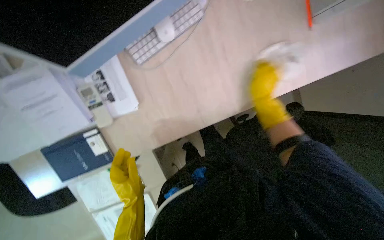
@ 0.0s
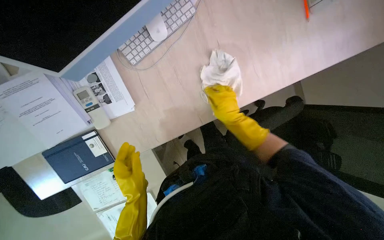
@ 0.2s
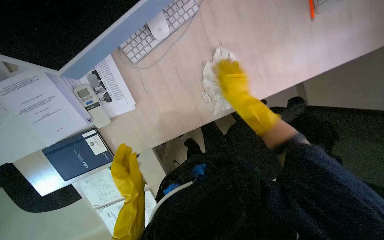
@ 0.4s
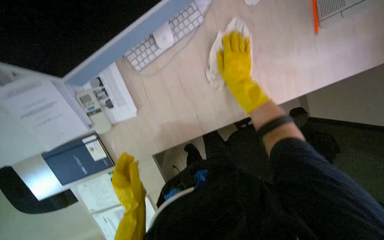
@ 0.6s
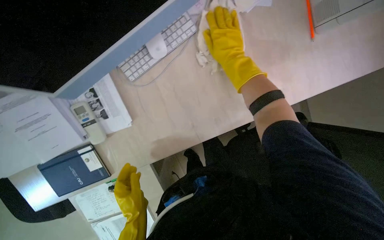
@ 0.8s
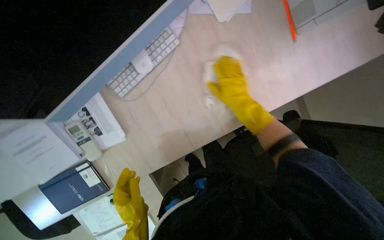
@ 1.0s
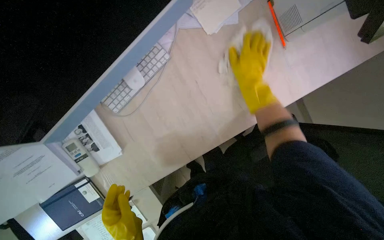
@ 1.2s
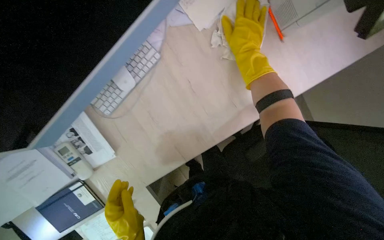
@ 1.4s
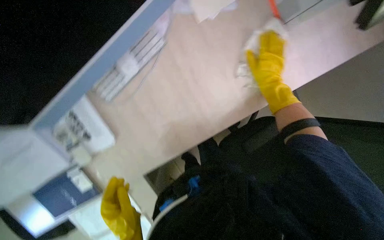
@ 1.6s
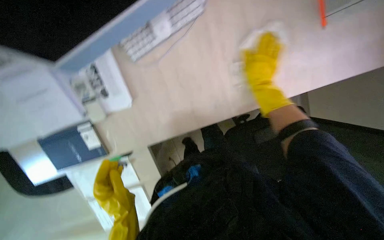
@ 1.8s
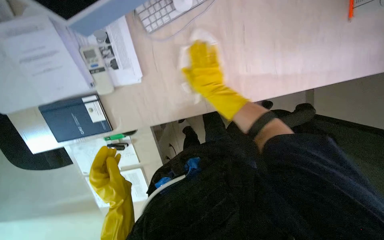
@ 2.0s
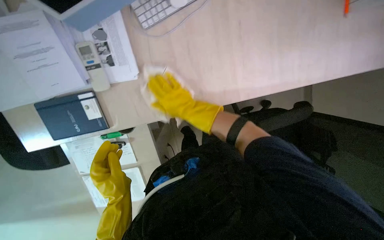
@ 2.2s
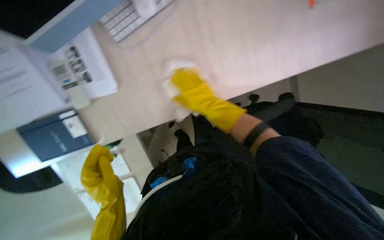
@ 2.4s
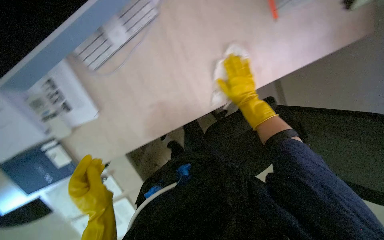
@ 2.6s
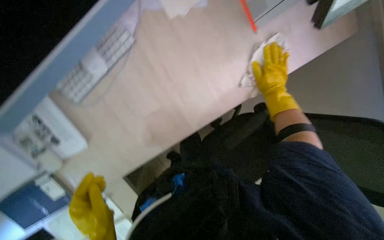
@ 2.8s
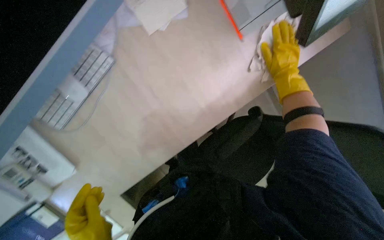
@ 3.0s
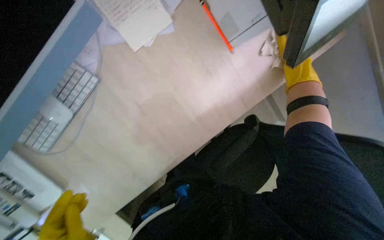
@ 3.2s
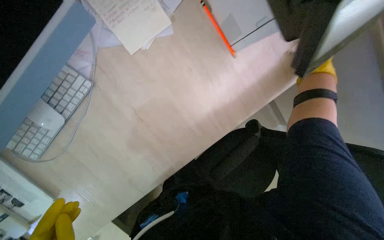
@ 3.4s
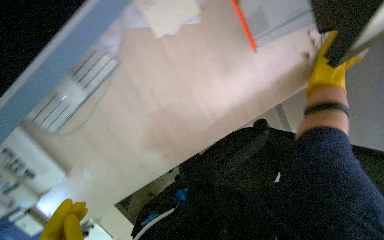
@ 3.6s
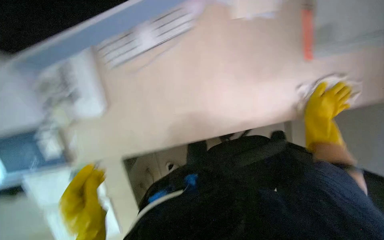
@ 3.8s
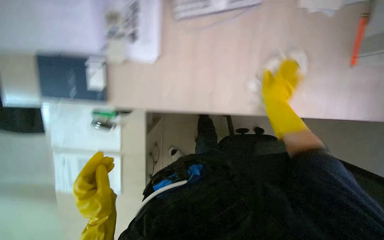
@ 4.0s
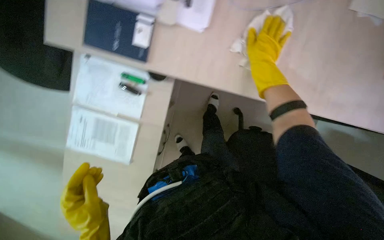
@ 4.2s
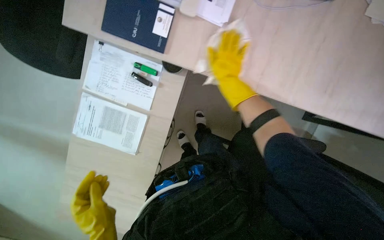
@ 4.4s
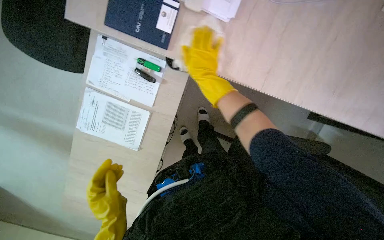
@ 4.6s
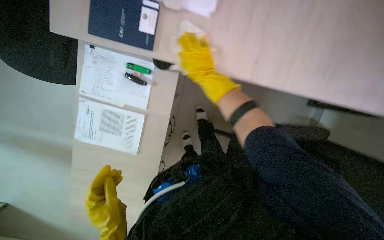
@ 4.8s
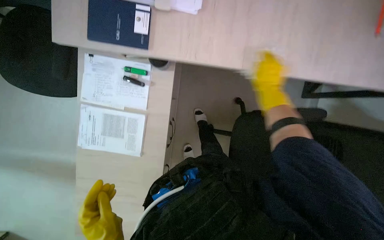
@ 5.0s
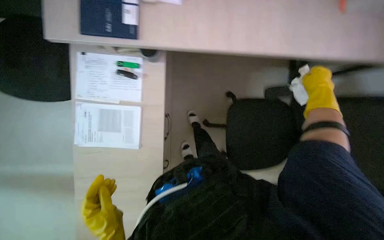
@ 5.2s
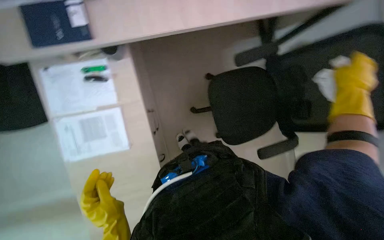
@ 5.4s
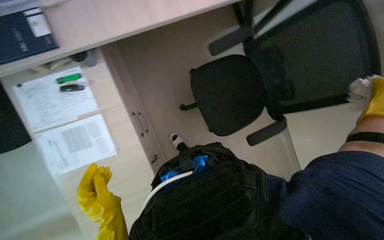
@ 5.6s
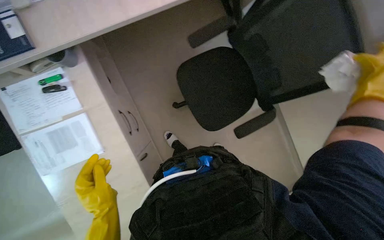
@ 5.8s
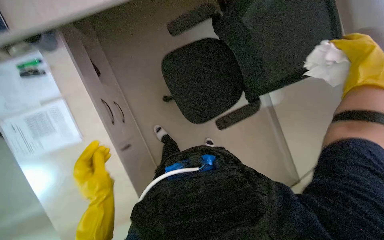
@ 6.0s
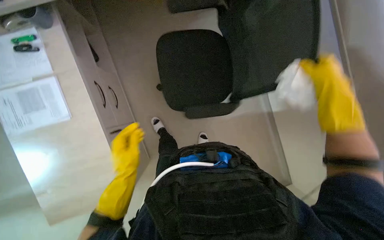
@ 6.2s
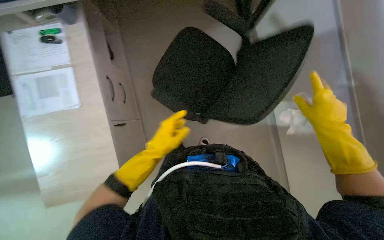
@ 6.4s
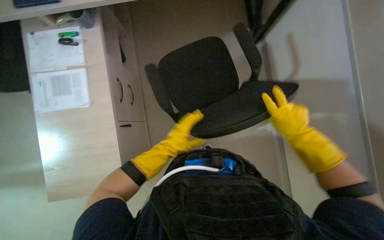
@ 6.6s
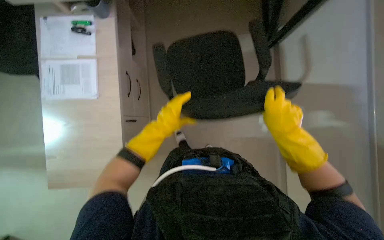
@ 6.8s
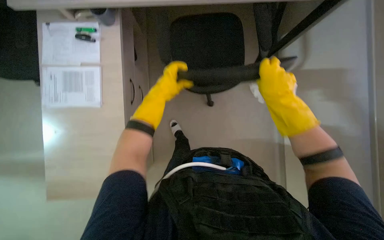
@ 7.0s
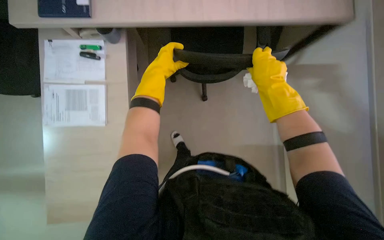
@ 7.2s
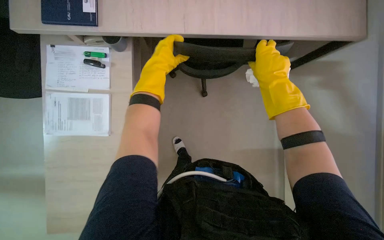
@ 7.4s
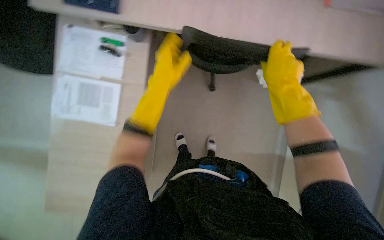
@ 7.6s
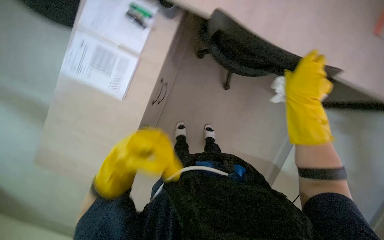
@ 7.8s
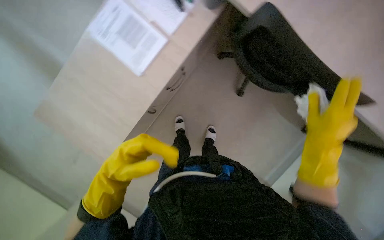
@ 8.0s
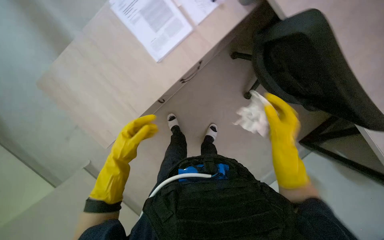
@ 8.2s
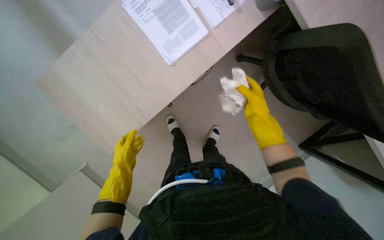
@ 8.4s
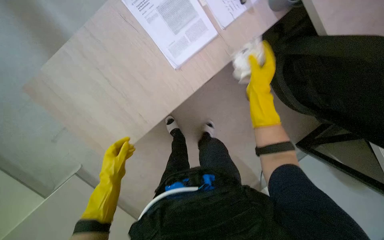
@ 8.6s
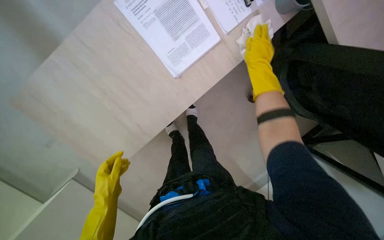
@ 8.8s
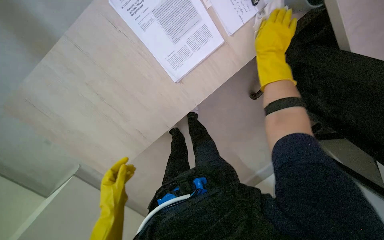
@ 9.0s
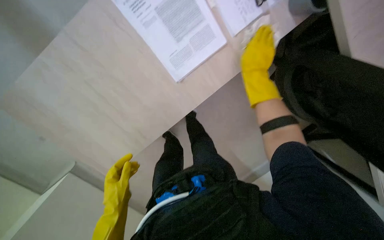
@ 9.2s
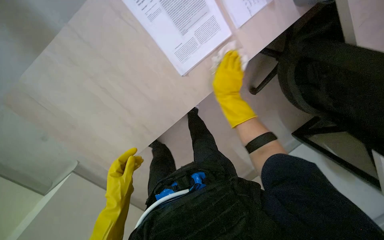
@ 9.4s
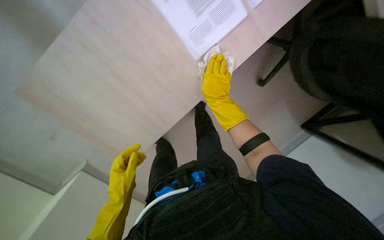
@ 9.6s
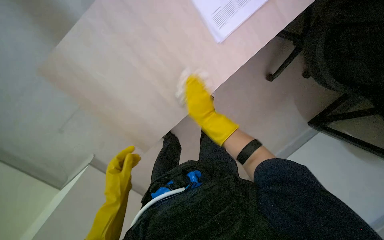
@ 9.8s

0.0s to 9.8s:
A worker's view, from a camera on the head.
Job: wiping surfaces.
The whole recording: Wiping office desk and equipment. The worker wipes the office desk surface and moves a chair to clean underneath.
0.0s to 1.4s: The right hand swings up and down the picture, roughly 15 cm each way, with 3 reversals.
1.4s to 2.8s: The right hand travels down the picture and to the right by about 25 cm.
2.8s to 4.2s: The right hand goes approximately 10 cm up the picture, and travels to the right and back again, approximately 15 cm each way.
4.2s to 5.6s: The scene rotates counterclockwise by approximately 30 degrees.
5.6s to 7.0s: The left hand goes roughly 25 cm to the right.
7.0s to 8.4s: The scene turns roughly 50 degrees clockwise in the picture.
8.4s to 9.8s: The view tilts approximately 15 degrees downward. The right hand moves to the left, some 25 cm.

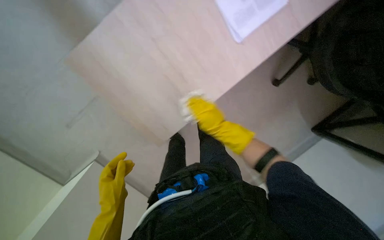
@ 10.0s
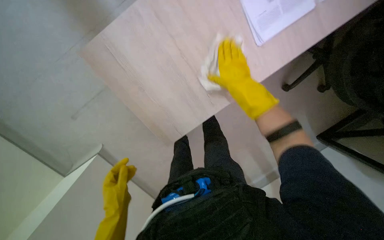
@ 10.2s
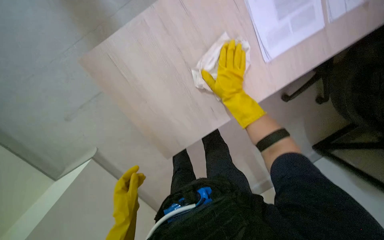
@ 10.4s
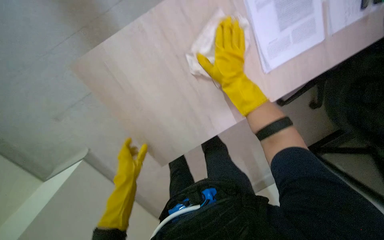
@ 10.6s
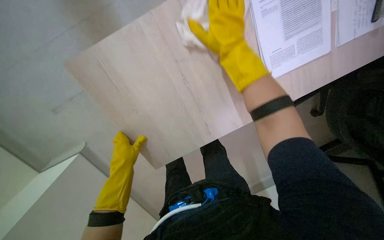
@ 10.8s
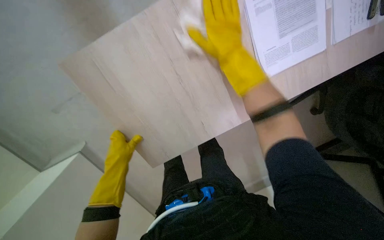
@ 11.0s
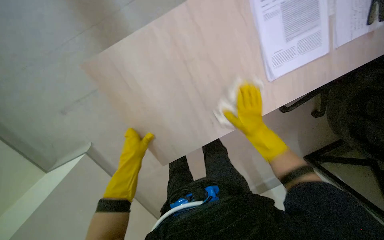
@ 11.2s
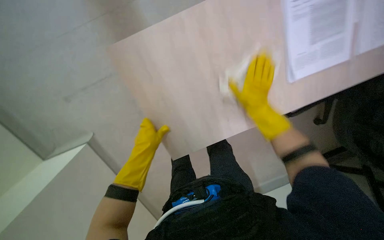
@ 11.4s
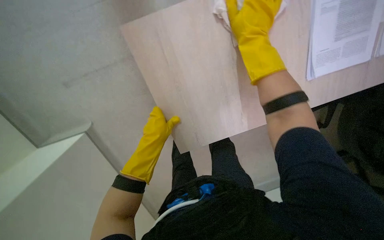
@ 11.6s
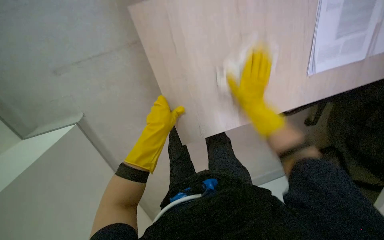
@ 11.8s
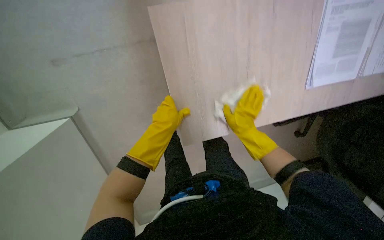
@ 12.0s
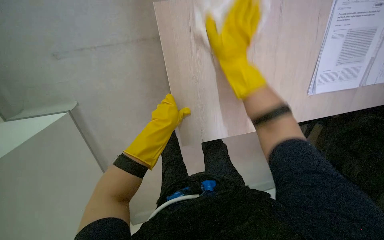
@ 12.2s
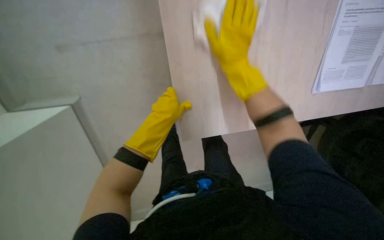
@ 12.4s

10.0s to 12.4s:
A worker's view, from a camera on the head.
Job: wiping surfaces.
The whole recording: Wiping office desk and equipment. The worker wipes the office desk surface and moves a chair to clean underneath.
10.0s to 11.2s: The right hand heads to the right, covering about 15 cm, and reaches some 15 cm nearer to the camera, then returns. Meanwhile the left hand goes approximately 20 cm farther from the camera.
11.2s to 12.4s: The right hand goes up and down the picture, some 25 cm each way, reversing 2 times.

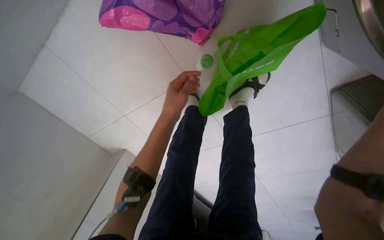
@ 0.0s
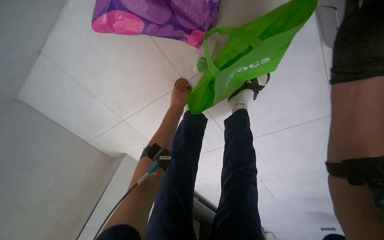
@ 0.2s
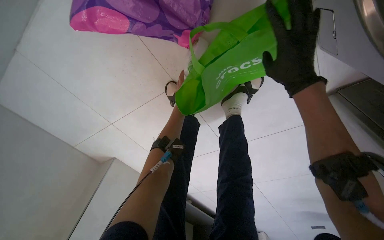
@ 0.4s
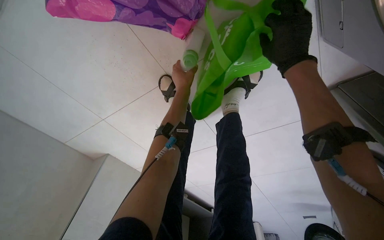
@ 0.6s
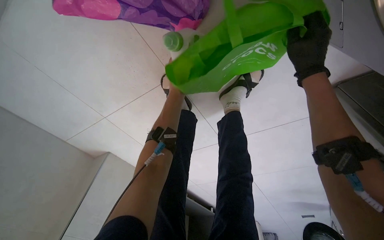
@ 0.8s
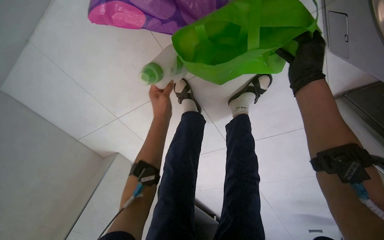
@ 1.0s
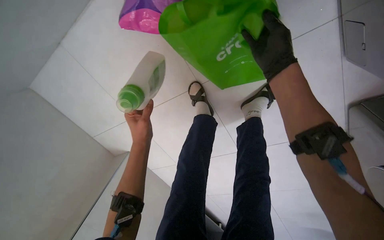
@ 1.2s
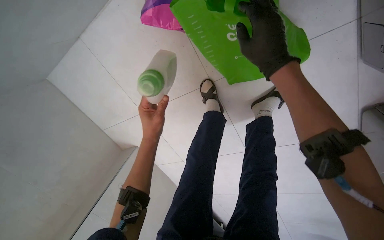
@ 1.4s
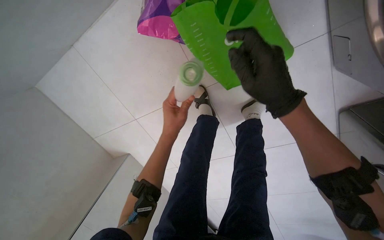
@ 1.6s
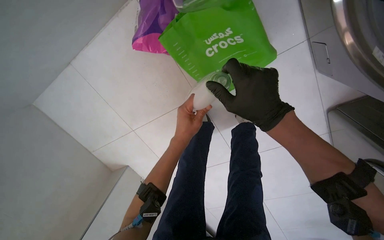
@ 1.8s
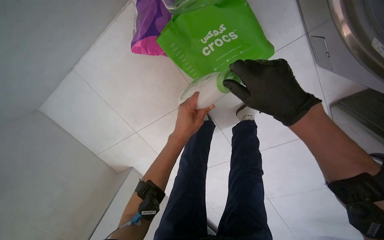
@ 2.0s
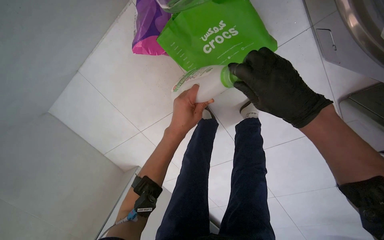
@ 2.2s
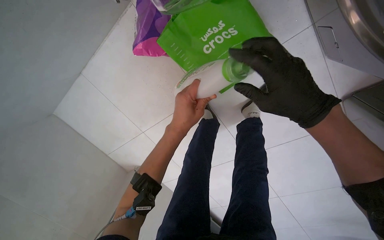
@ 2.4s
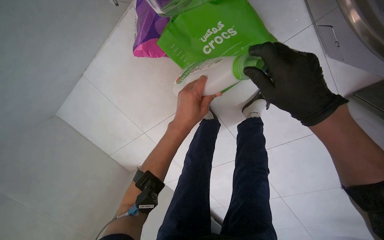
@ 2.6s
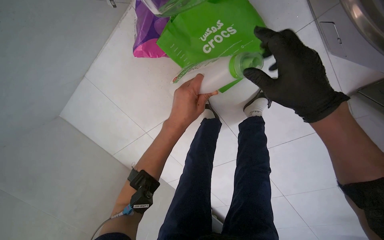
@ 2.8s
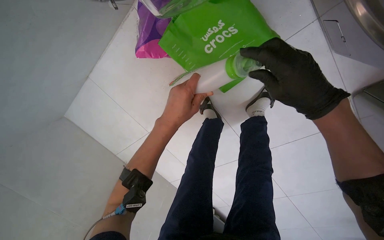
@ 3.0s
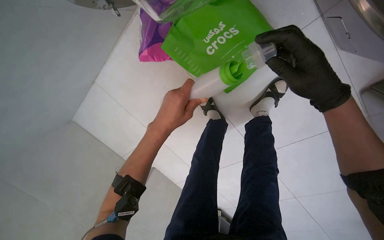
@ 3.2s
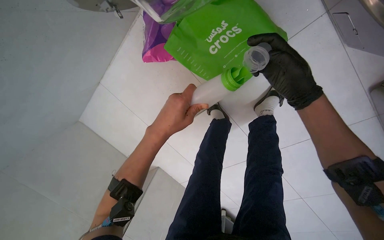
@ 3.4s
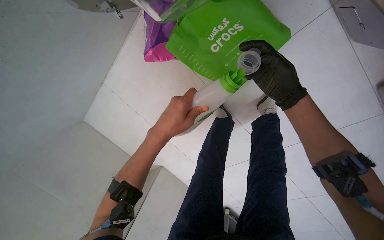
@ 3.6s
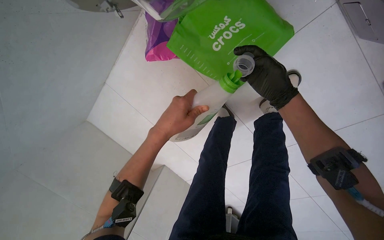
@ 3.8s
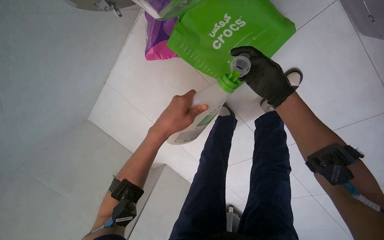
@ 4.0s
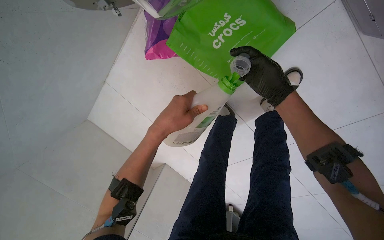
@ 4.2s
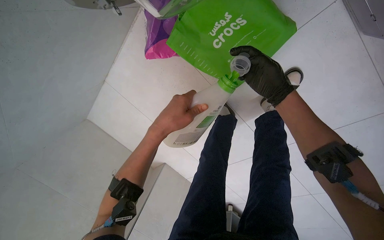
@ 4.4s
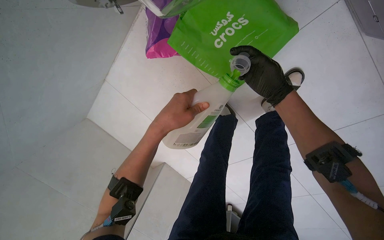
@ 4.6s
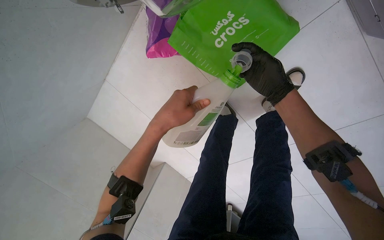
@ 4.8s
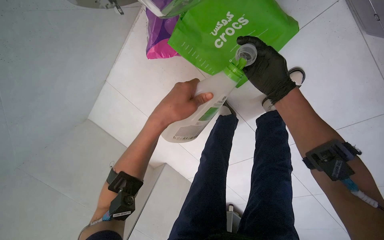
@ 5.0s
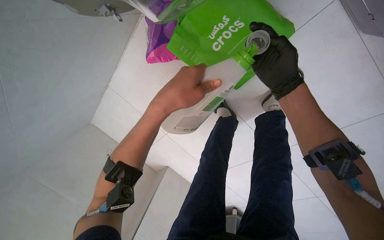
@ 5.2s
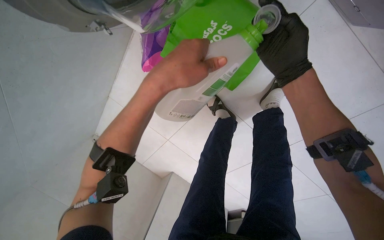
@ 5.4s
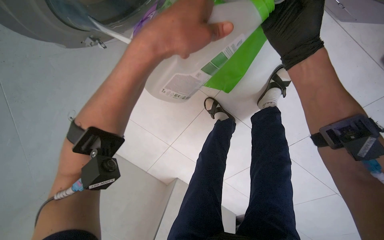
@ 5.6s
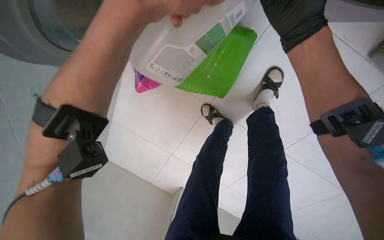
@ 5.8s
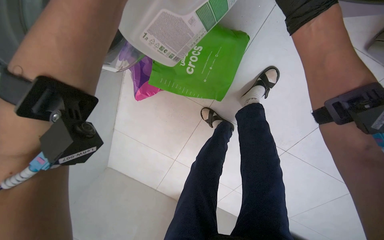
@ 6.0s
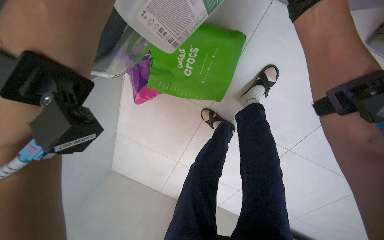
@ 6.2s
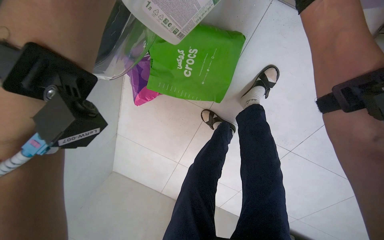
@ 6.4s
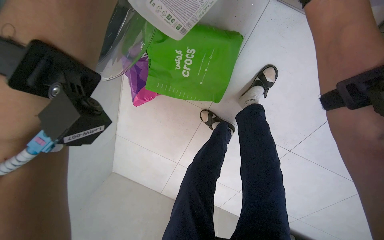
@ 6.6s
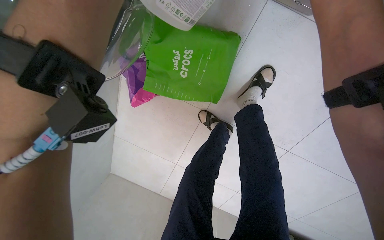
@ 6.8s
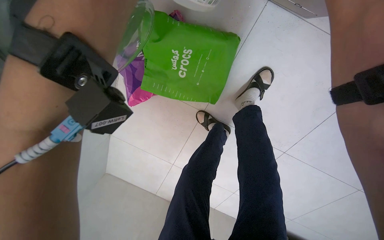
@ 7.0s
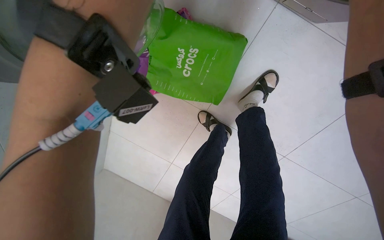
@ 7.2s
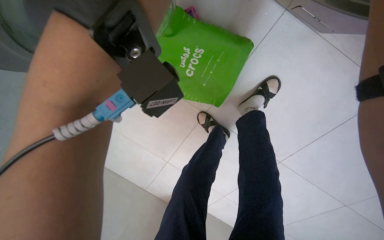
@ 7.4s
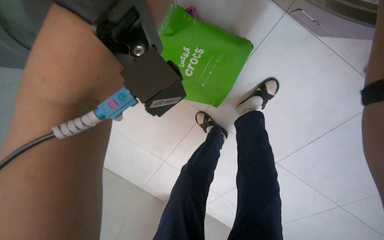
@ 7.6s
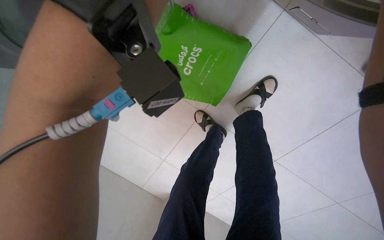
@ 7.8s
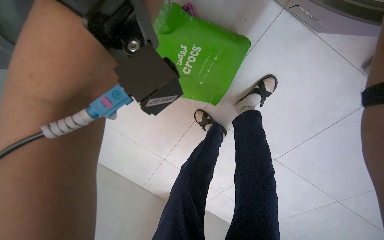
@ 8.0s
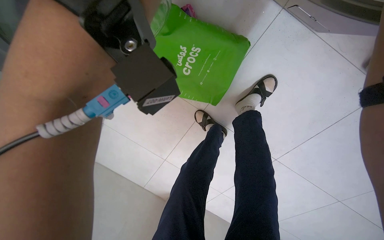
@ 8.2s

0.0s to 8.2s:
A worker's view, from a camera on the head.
Job: managing laundry.
The whole recording: Adding detergent to washing machine. The worker measures and pours detergent into the washing machine.
0.0s to 1.6s: The left hand moves some 15 cm up the picture and comes back.
1.6s to 3.2s: The left hand is displaced nearer to the camera by about 15 cm; the right hand is displaced to the right by about 10 cm.
3.2s to 5.0s: The right hand shifts some 15 cm farther from the camera.
5.0s to 6.6s: The view tilts approximately 20 degrees upward.
